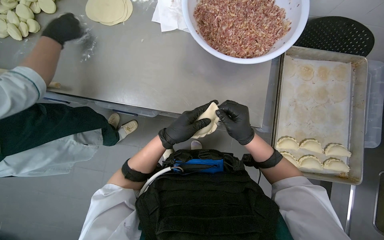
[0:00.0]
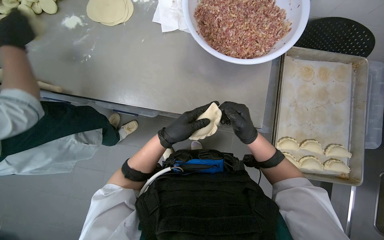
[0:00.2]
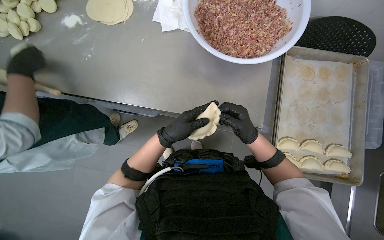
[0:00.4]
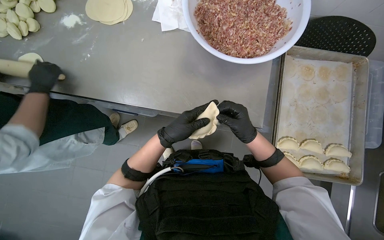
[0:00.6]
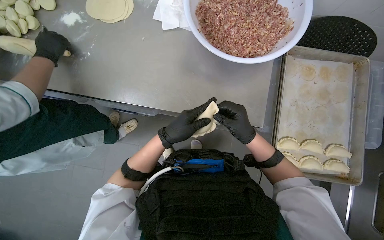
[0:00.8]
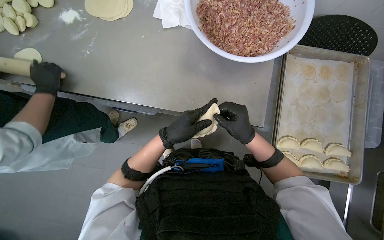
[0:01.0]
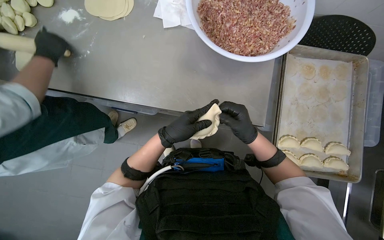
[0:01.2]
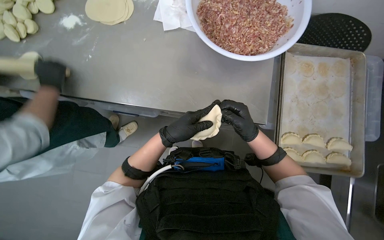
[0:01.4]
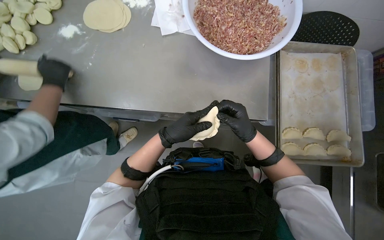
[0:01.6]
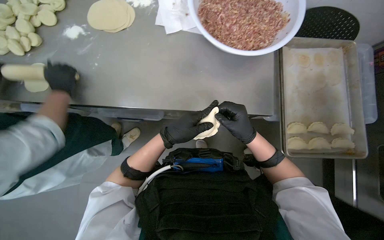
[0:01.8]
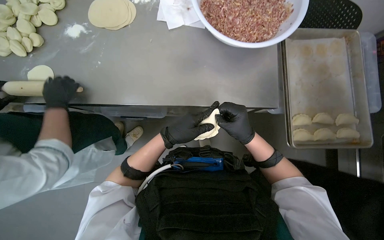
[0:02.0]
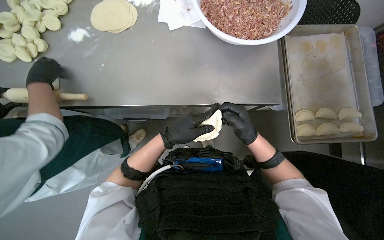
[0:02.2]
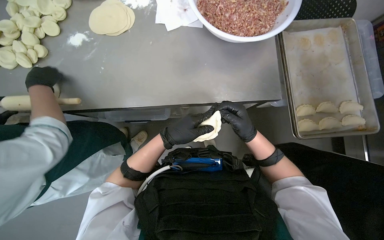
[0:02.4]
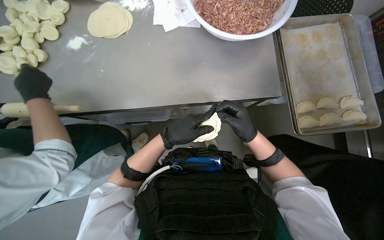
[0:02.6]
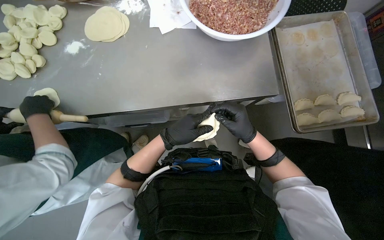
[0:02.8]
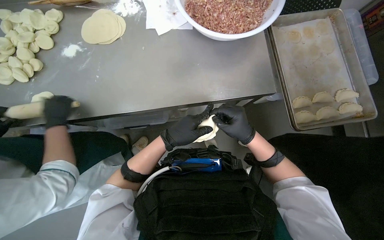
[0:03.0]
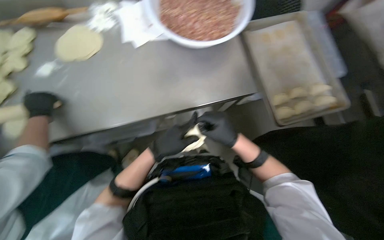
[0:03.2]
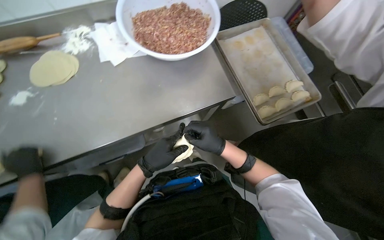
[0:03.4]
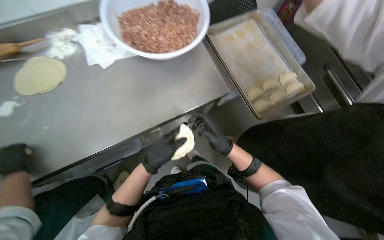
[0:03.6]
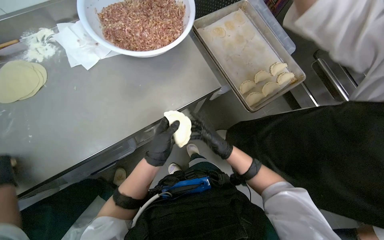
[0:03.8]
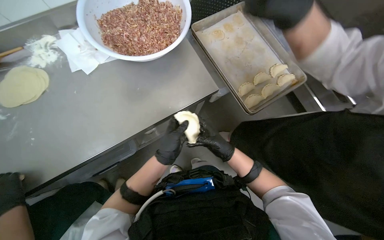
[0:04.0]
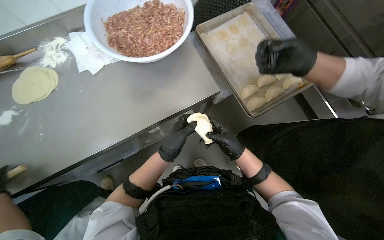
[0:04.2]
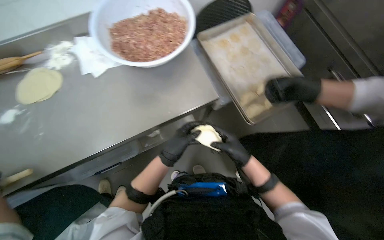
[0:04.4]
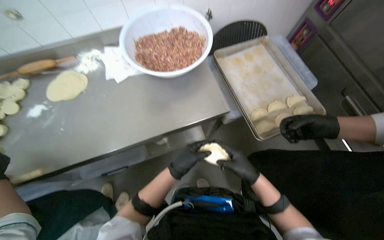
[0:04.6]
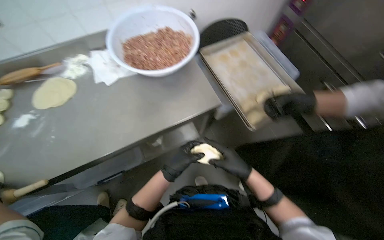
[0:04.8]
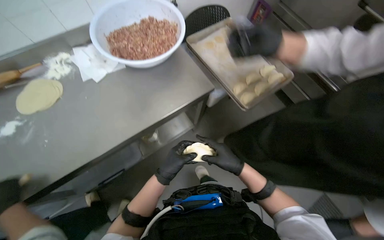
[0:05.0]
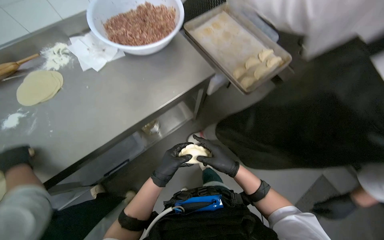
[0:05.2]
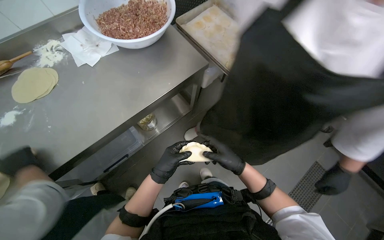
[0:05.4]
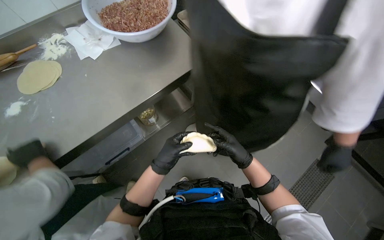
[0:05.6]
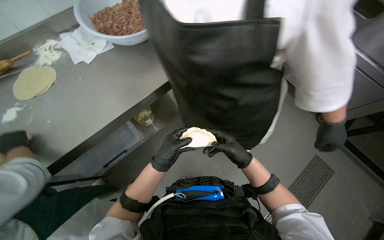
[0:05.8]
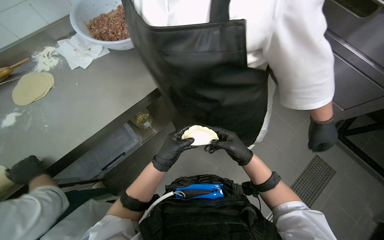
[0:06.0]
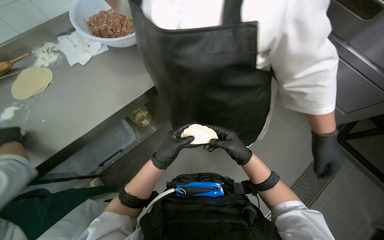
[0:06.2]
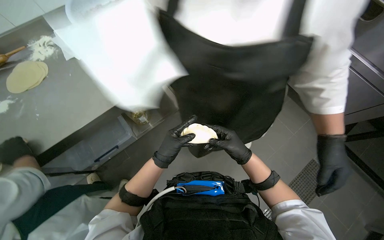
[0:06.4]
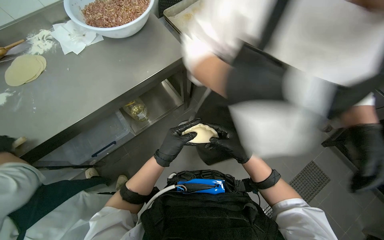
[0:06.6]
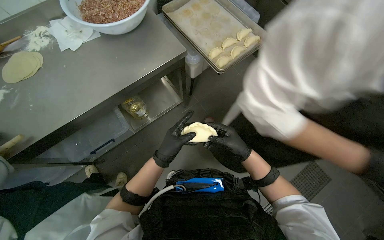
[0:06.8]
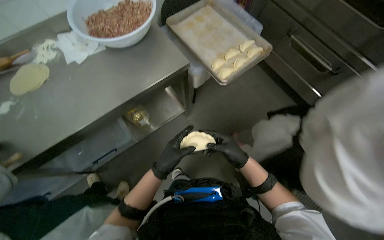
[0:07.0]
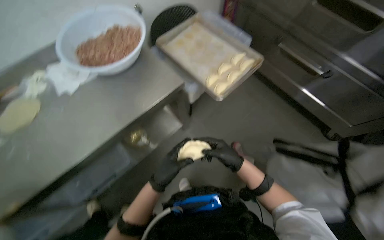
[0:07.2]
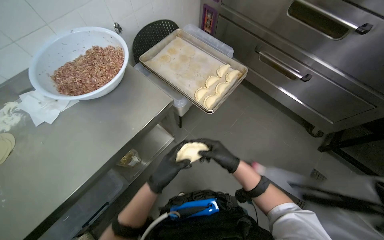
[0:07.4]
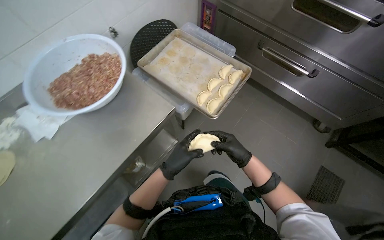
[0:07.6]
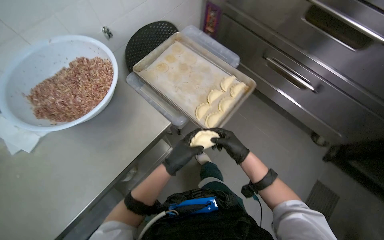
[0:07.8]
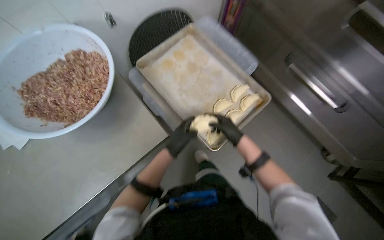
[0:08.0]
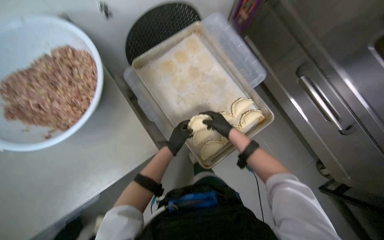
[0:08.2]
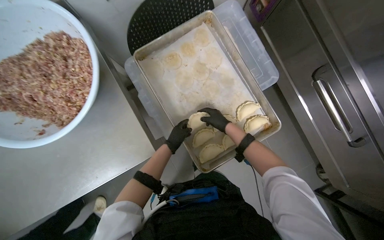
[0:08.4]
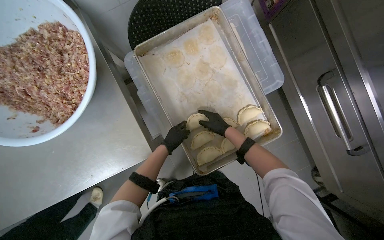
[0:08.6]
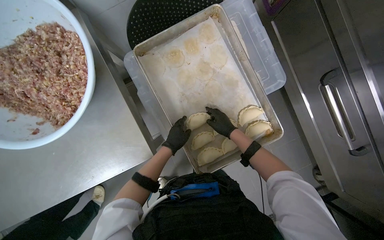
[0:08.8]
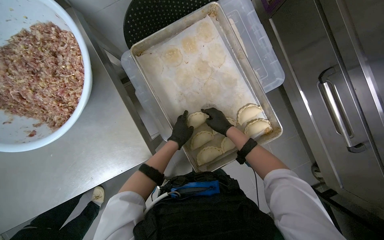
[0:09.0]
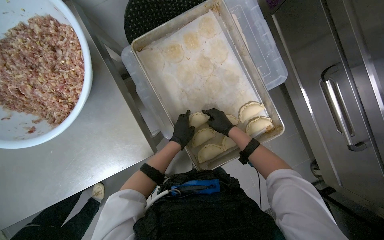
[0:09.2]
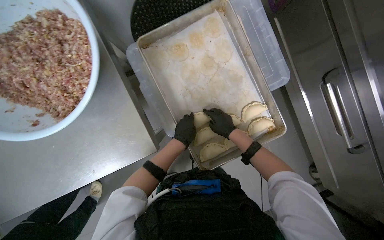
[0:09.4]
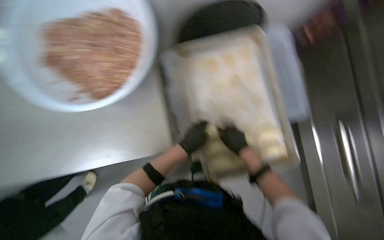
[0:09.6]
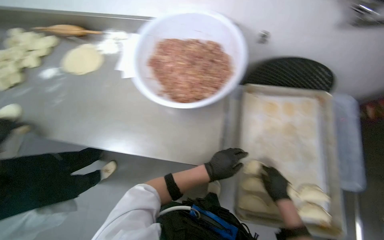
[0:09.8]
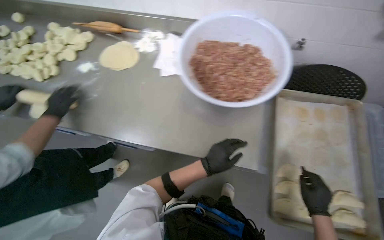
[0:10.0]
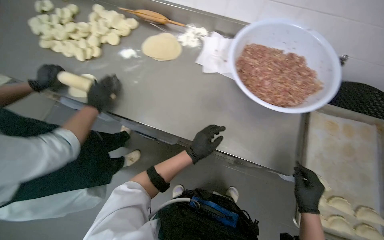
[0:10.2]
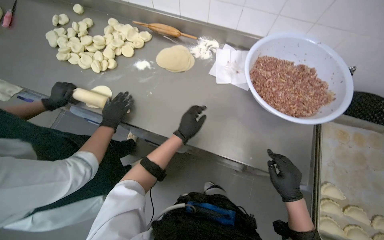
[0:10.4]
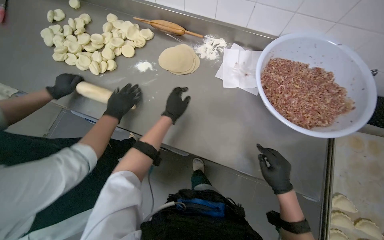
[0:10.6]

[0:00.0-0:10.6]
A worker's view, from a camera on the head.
Job: preparing food.
The whole recording: Sealing and placing meat-filled dough onto tray. The worker seals the edges of meat-filled dough circles and places them onto a tray.
0:00.0 to 0:01.6: The hands are busy where they are.
0:07.6 to 0:09.0: The camera travels about 50 cm. The wearer looks some 25 degrees further downward.

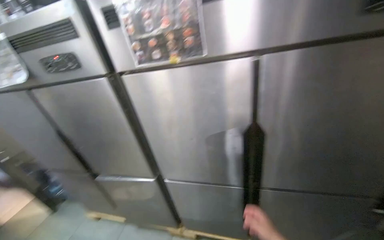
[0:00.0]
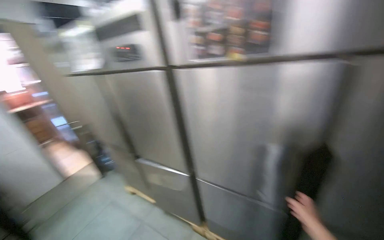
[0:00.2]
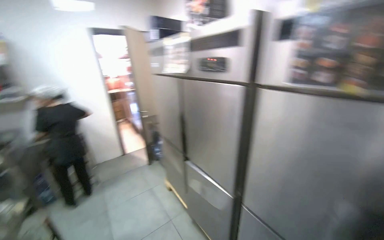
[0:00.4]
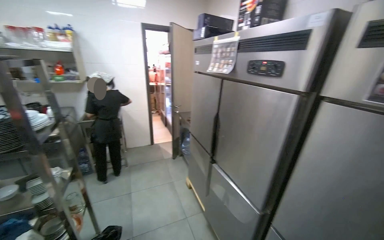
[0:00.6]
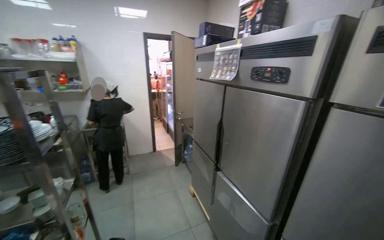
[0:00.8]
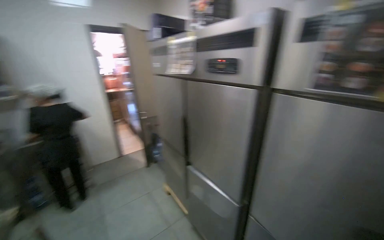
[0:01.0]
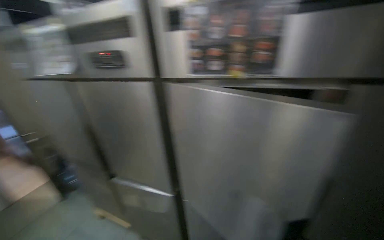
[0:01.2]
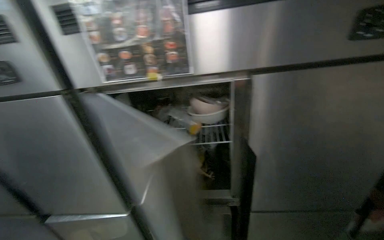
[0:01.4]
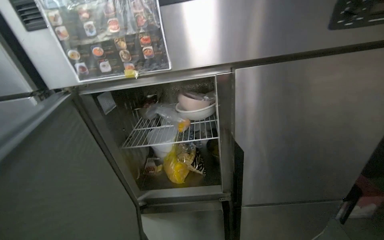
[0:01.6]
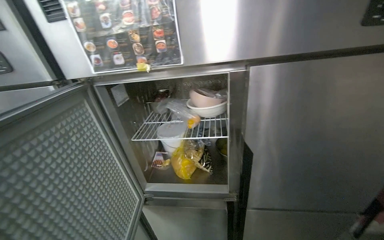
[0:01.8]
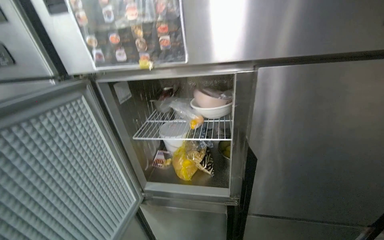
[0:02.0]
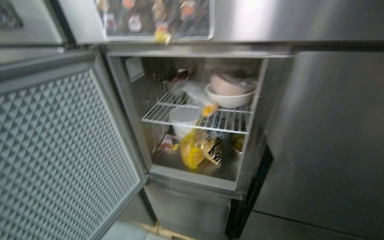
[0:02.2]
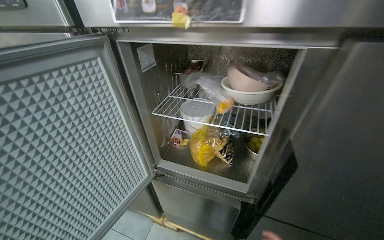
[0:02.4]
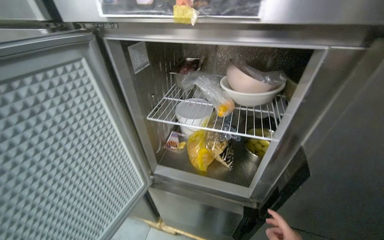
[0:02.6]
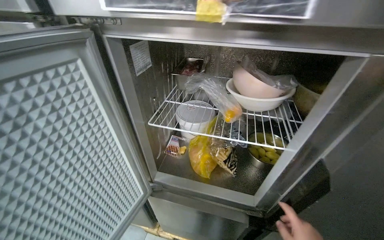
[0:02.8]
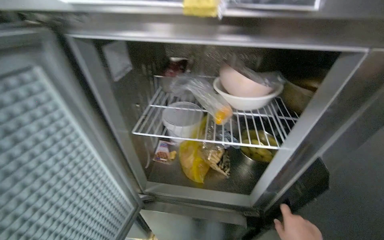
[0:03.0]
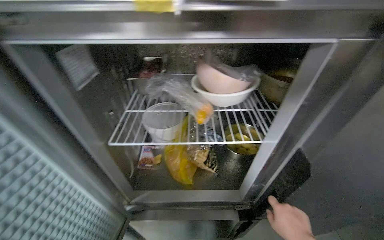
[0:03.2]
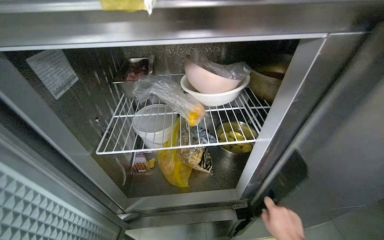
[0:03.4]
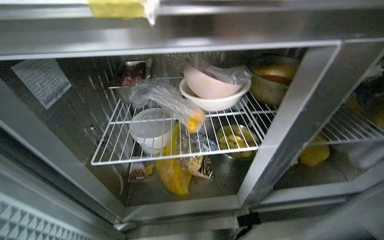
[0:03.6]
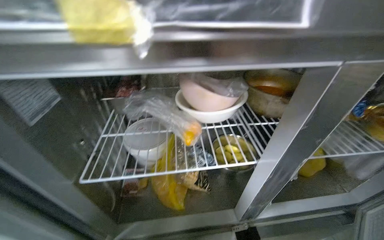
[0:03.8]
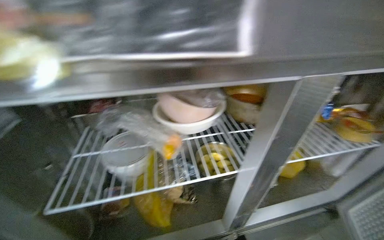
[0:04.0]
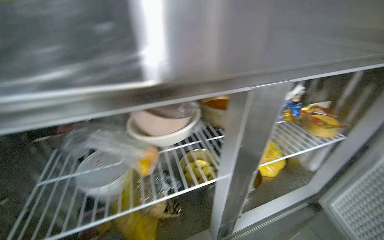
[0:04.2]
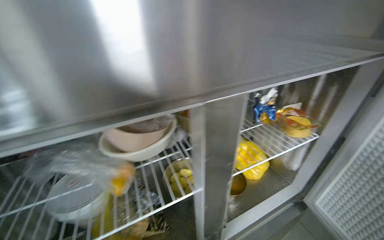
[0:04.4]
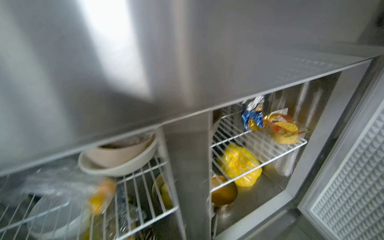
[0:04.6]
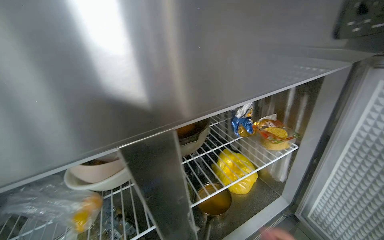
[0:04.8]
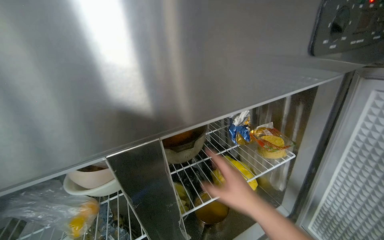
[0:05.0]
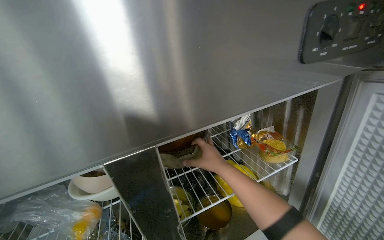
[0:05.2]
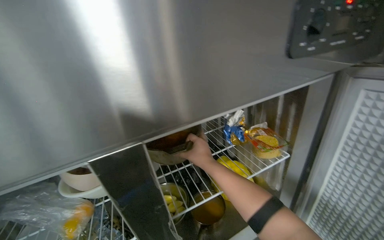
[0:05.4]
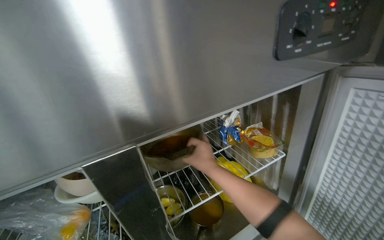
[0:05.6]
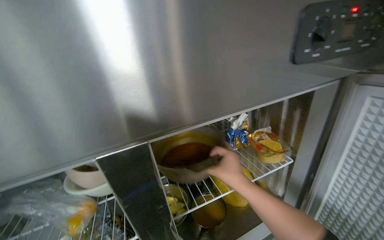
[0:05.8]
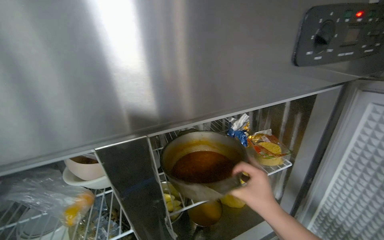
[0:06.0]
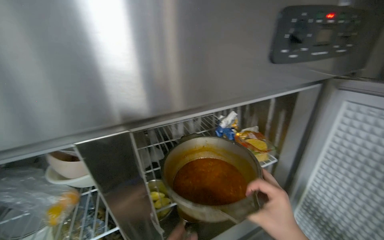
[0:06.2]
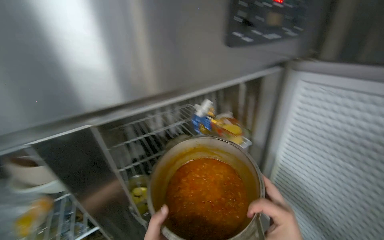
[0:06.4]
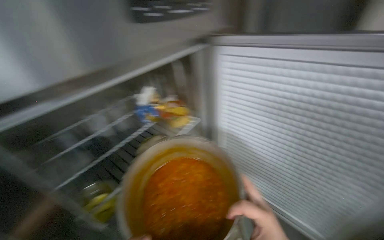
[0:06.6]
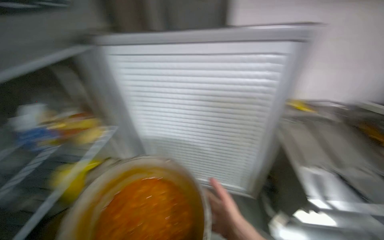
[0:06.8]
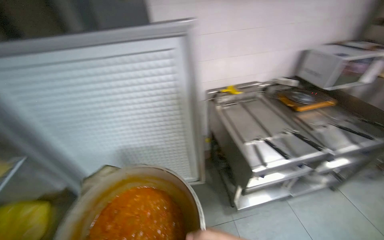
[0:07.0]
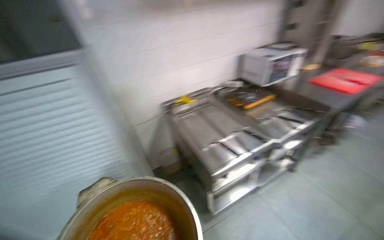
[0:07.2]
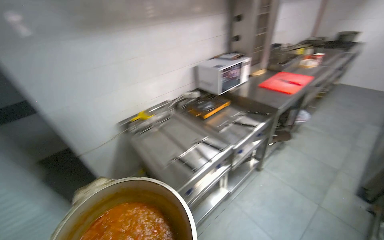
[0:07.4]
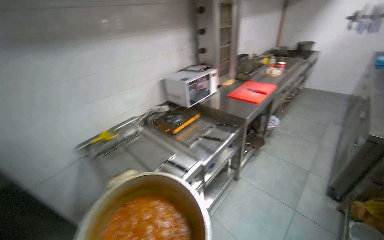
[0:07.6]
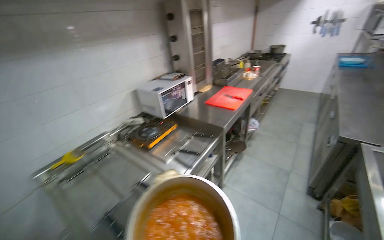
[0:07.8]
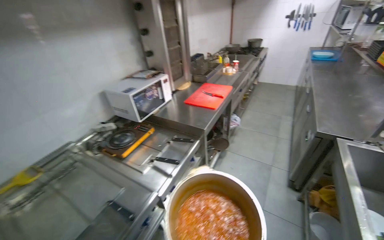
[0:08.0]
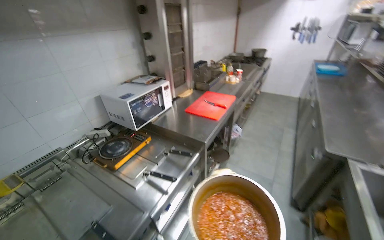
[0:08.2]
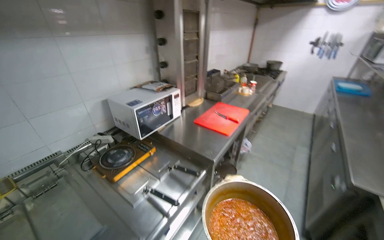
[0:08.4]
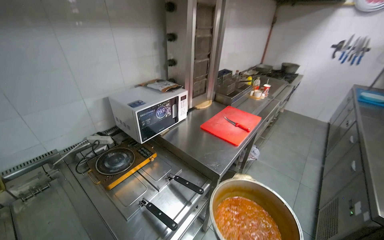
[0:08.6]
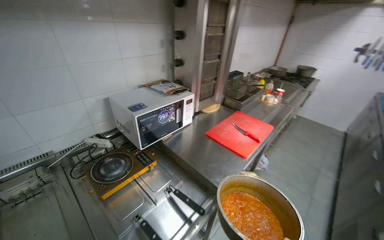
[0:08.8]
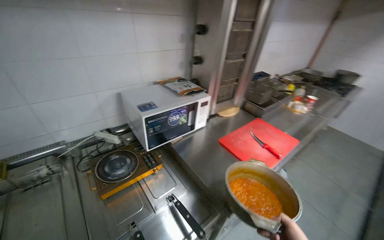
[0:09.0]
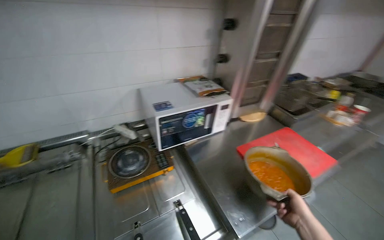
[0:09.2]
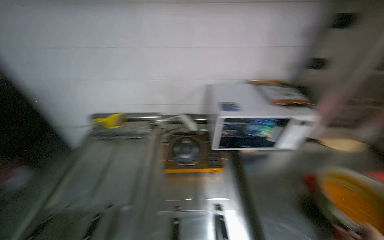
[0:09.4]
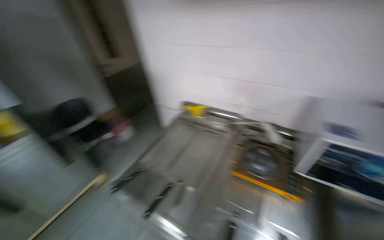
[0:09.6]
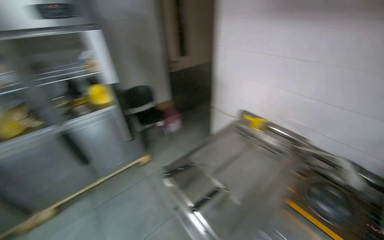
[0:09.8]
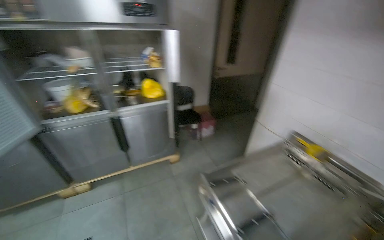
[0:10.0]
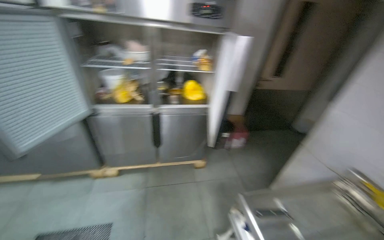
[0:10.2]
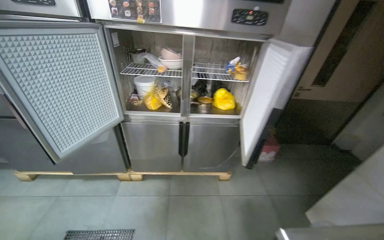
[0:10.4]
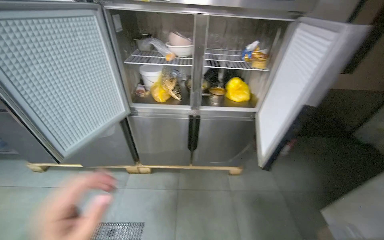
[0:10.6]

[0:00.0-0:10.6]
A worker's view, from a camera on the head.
Job: preparing food.
The whole recording: Retrieving ingredients from tall refrigerators. The worker opens tall refrigerator doors and retrieves various bowls and pots with ingredients.
0:01.6 to 0:03.0: The view tilts about 10 degrees downward.
0:03.0 to 0:04.6: The wearer looks roughly 35 degrees further to the right.
0:06.0 to 0:07.6: The head travels roughly 60 cm. The wearer's head swings approximately 100 degrees to the right.
0:07.6 to 0:09.0: The head travels roughly 80 cm.
0:09.0 to 0:10.6: The head travels roughly 70 cm. The wearer looks roughly 130 degrees further to the left.
